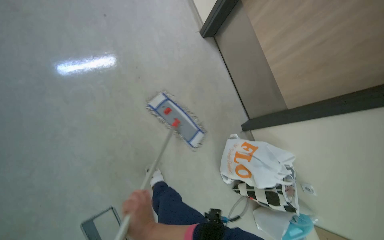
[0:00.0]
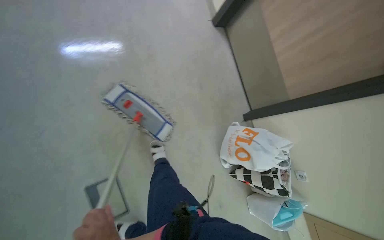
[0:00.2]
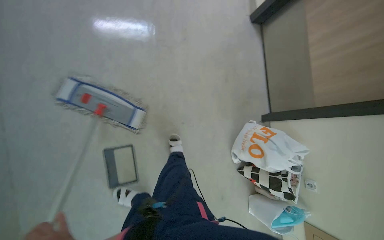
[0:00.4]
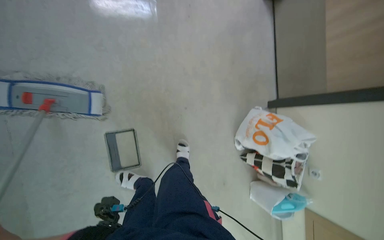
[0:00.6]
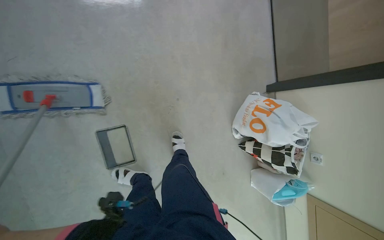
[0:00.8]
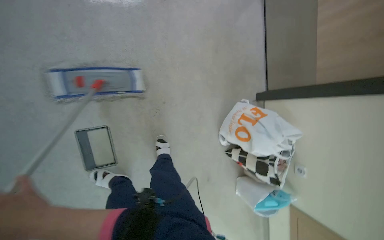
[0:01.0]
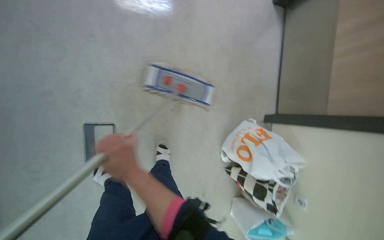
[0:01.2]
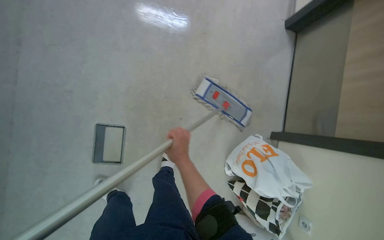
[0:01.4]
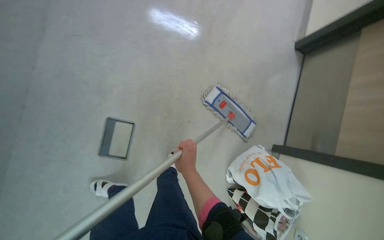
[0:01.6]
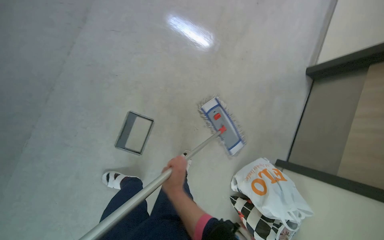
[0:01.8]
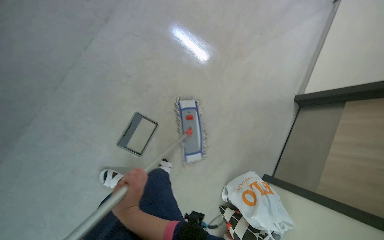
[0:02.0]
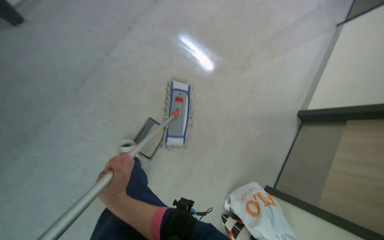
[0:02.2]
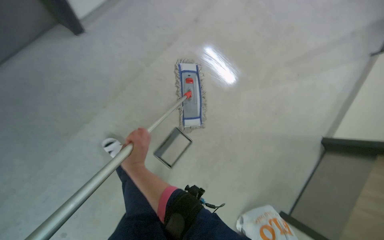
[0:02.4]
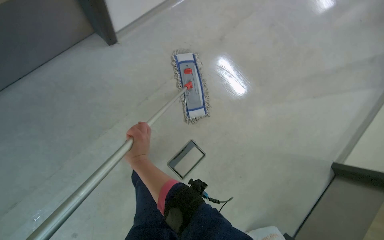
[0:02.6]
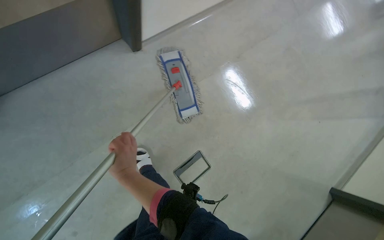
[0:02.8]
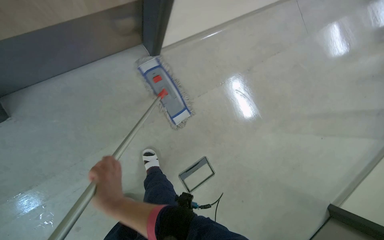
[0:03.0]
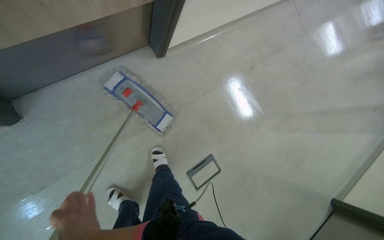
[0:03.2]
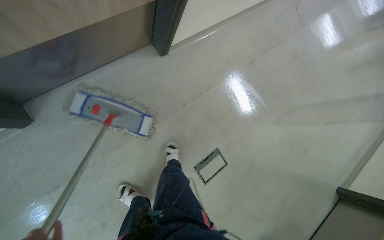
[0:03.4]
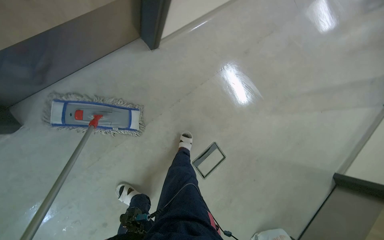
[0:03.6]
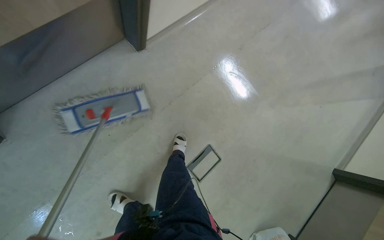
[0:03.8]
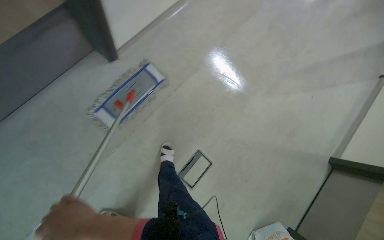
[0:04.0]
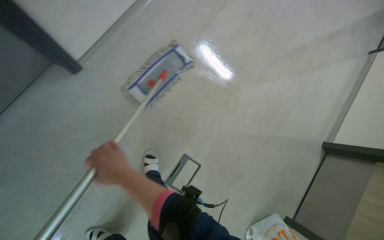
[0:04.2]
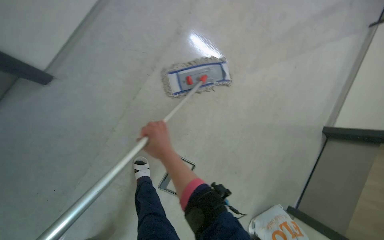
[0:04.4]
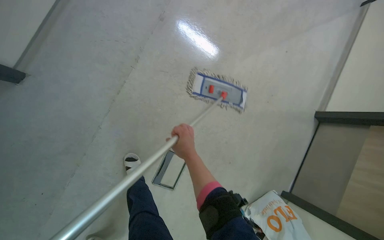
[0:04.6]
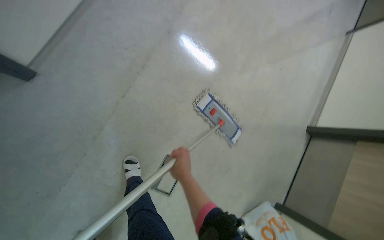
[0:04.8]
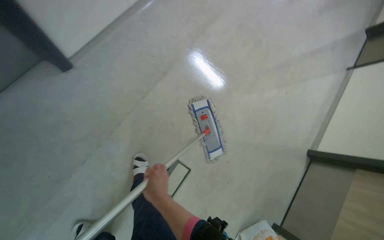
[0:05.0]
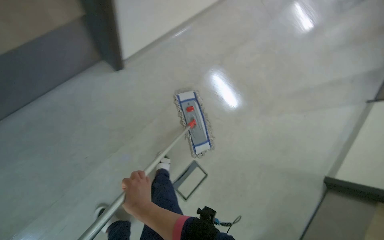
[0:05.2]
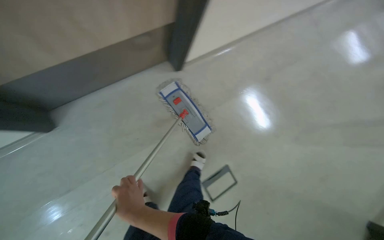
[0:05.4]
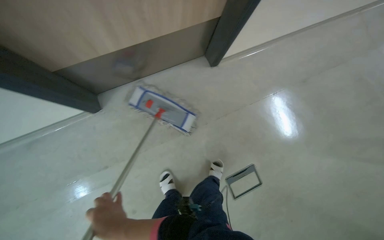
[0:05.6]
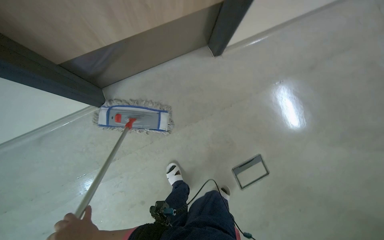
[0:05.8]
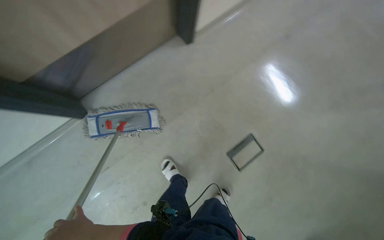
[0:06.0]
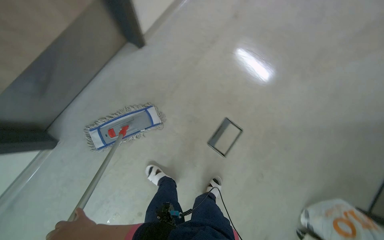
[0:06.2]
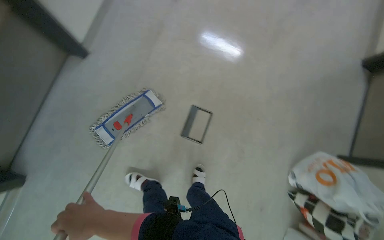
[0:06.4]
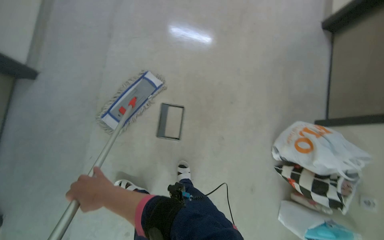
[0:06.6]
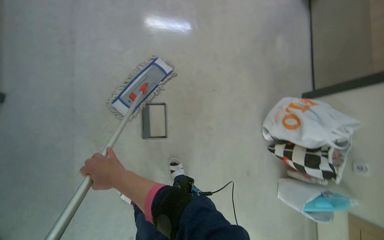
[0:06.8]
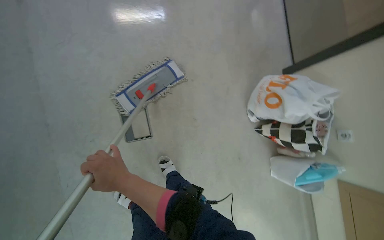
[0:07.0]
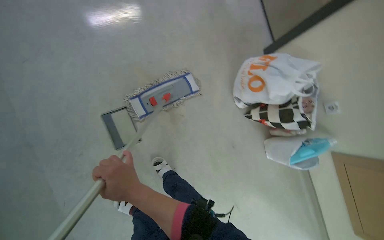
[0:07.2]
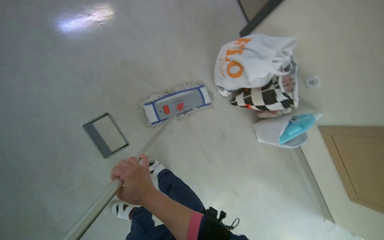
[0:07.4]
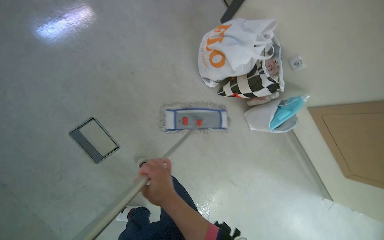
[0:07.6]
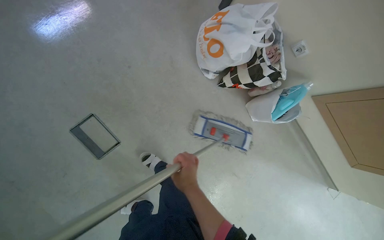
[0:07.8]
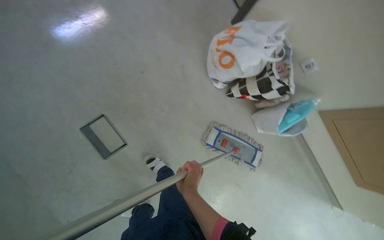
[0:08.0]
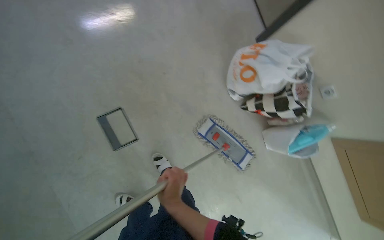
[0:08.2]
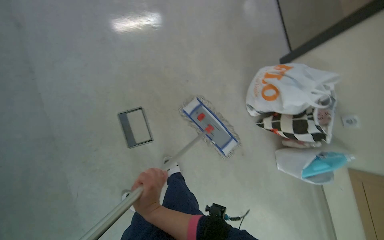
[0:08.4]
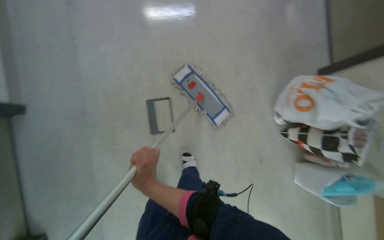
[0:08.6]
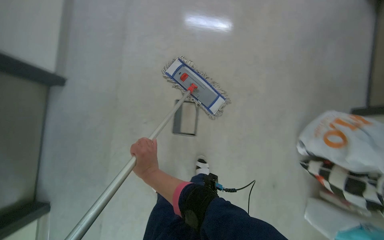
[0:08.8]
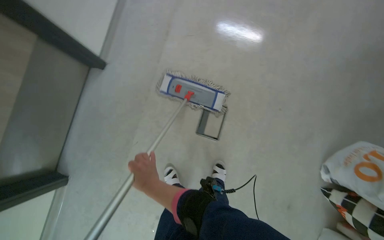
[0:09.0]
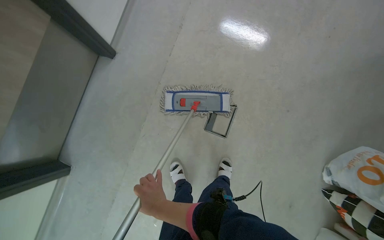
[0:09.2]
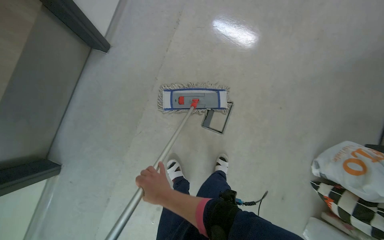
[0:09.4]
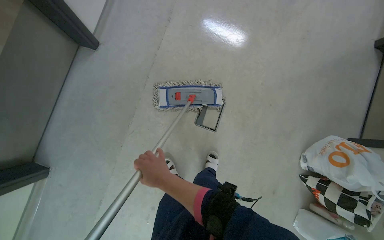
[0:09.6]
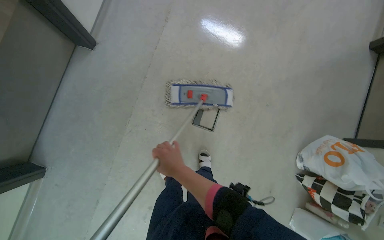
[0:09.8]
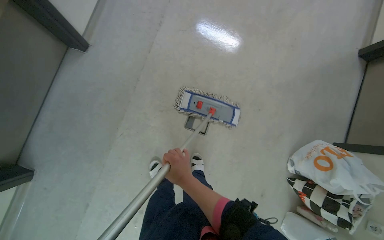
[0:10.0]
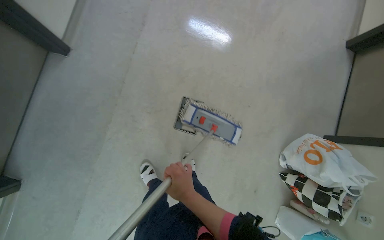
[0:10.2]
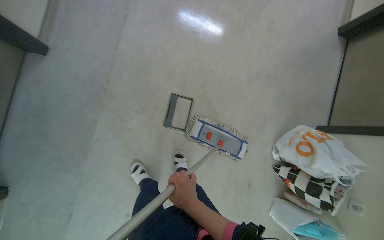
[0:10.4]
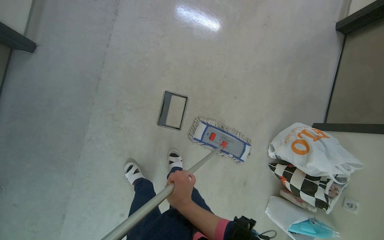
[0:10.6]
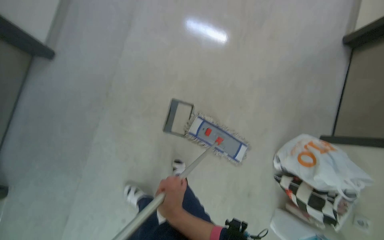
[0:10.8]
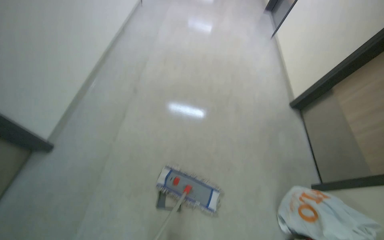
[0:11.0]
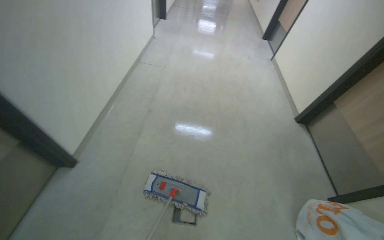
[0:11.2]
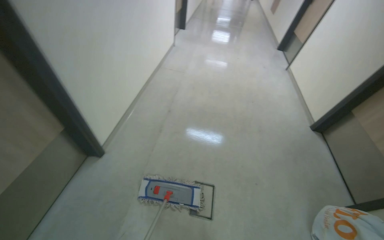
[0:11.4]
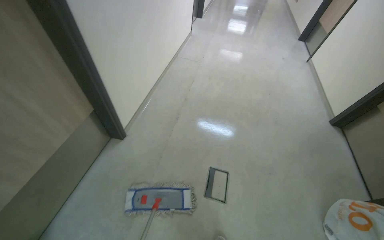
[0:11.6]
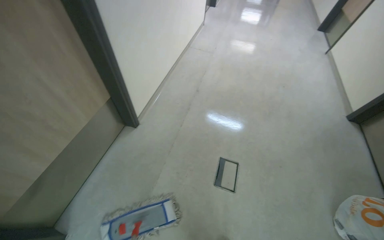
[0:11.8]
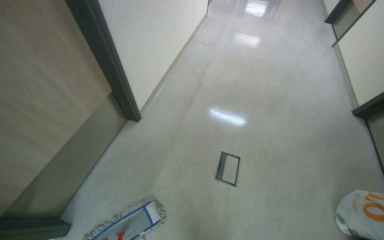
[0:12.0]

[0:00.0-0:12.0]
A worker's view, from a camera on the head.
Job: mopping floor.
The whole recording: Mopping floor. The worker mops the floor in the hallway.
0:00.0 to 0:01.6: The scene turns some 35 degrees clockwise in the picture.
0:01.6 to 0:03.0: The camera is carried approximately 60 cm. The wearer looks roughly 15 degrees further upward. Everything in view rotates roughly 30 degrees clockwise.
0:03.0 to 0:04.4: The head travels approximately 50 cm. The view tilts about 10 degrees downward. The scene rotates counterclockwise by about 35 degrees.
0:04.4 to 0:06.0: The view tilts some 15 degrees upward.
0:07.6 to 0:09.0: The head travels approximately 40 cm. The head turns to the left by some 55 degrees.
0:09.0 to 0:10.4: The right hand heads to the right and down the picture, covering about 15 cm.

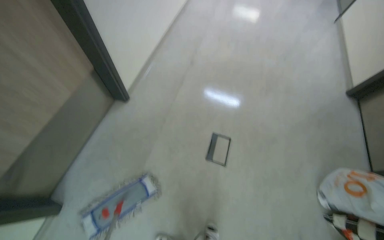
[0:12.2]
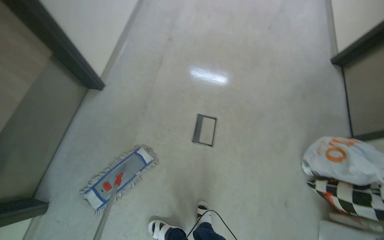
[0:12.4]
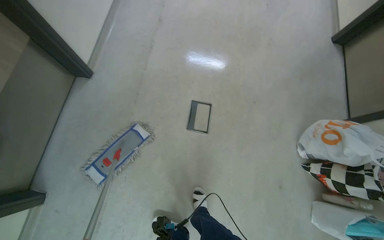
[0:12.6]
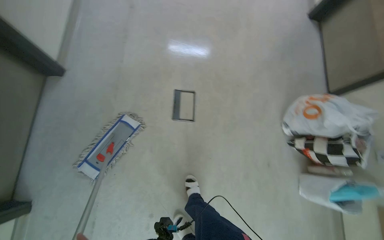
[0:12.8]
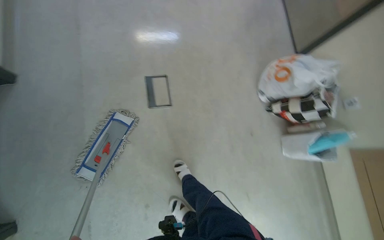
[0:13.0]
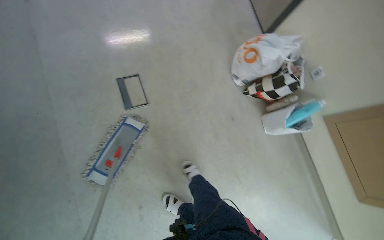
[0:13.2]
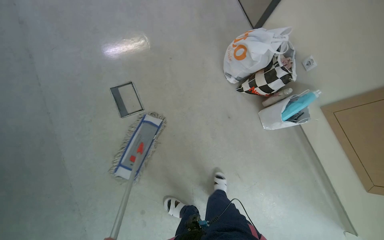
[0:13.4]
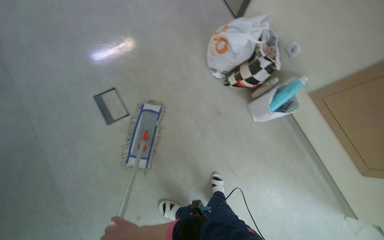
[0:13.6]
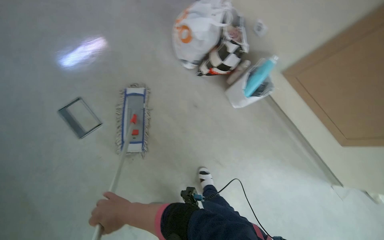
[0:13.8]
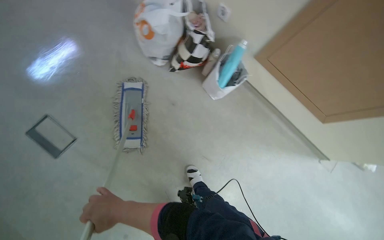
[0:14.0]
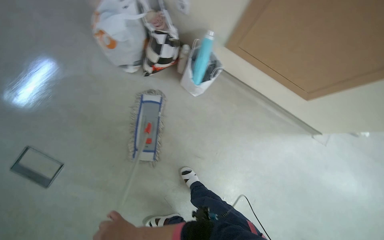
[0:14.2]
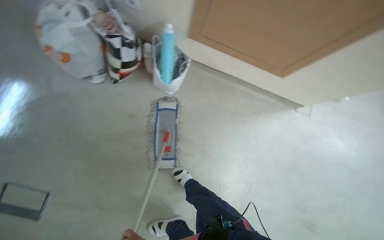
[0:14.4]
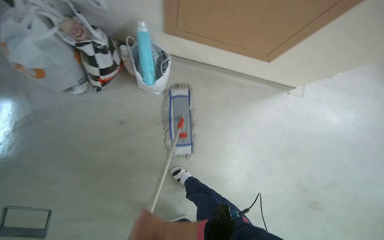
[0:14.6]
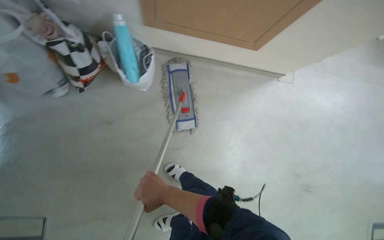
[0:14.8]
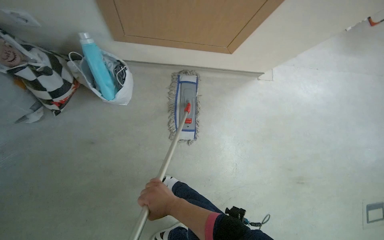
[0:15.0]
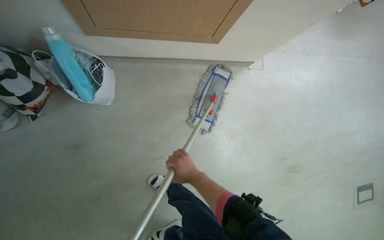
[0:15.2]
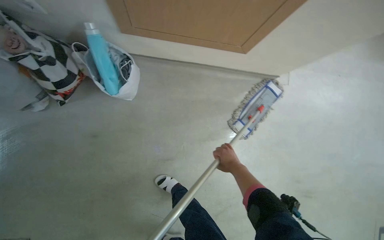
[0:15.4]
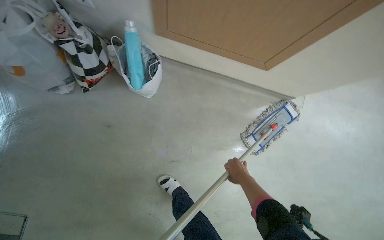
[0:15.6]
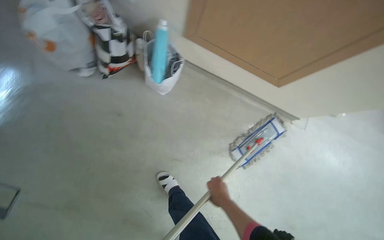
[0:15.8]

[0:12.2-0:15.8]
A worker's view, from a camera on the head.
Job: mopping floor.
The whole recording: Mopping floor. The worker mops the floor in the hallway.
0:12.2 to 0:14.0: The head travels approximately 80 cm. The head rotates some 65 degrees to the right. The wearer looks approximately 30 degrees further downward.

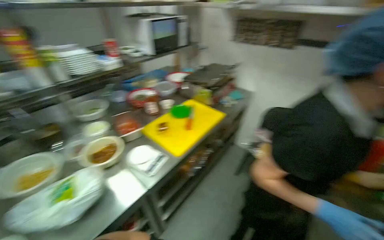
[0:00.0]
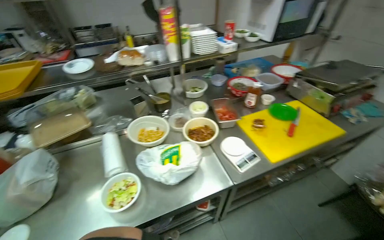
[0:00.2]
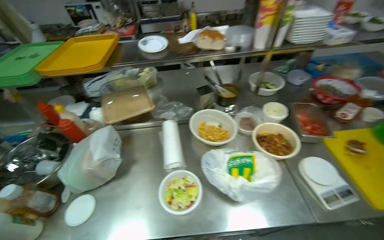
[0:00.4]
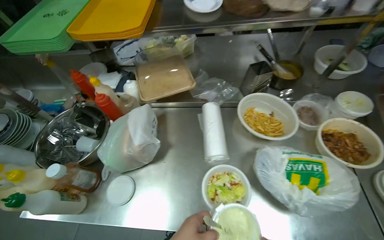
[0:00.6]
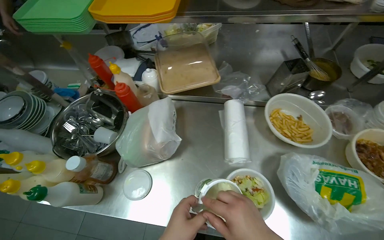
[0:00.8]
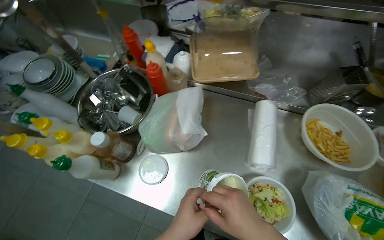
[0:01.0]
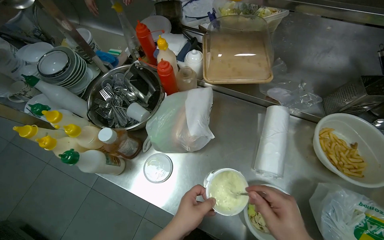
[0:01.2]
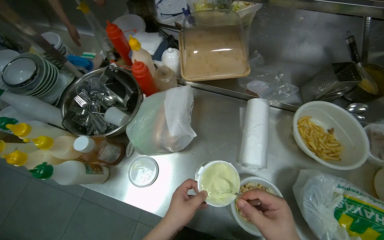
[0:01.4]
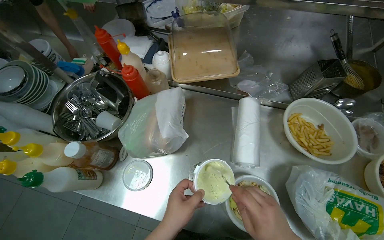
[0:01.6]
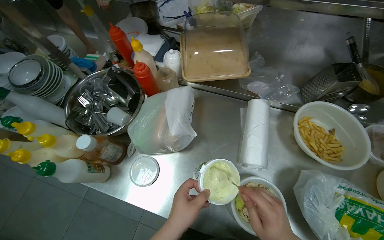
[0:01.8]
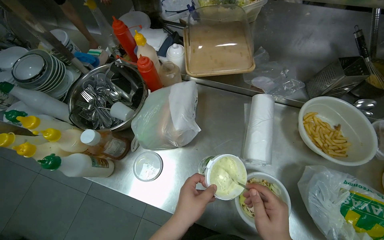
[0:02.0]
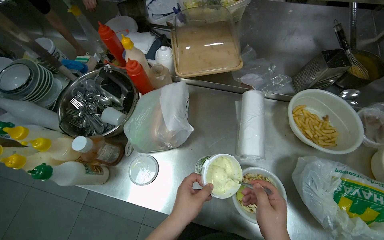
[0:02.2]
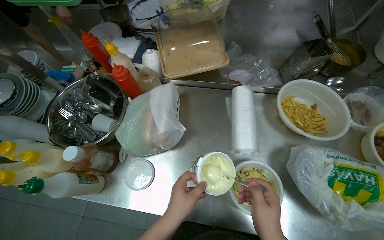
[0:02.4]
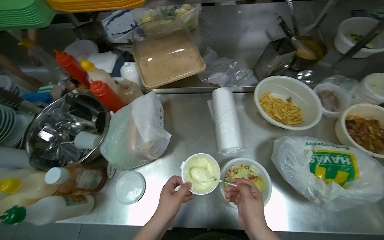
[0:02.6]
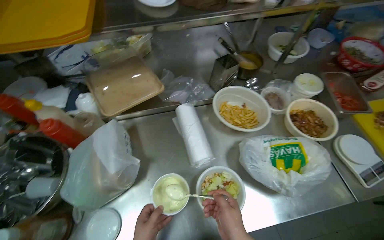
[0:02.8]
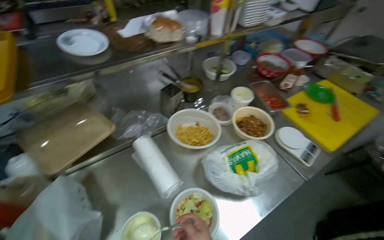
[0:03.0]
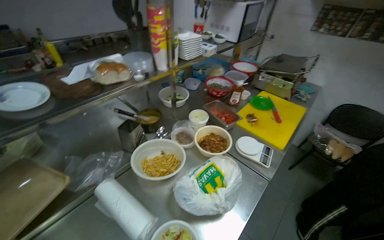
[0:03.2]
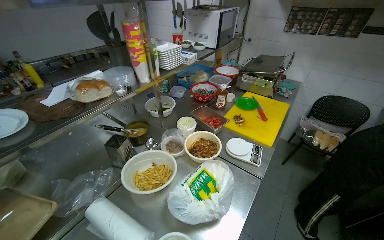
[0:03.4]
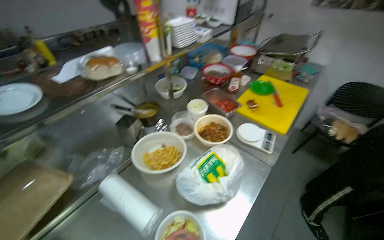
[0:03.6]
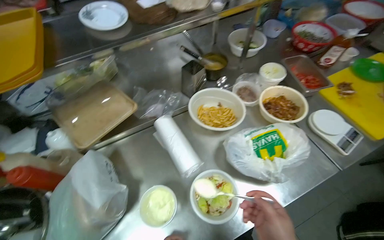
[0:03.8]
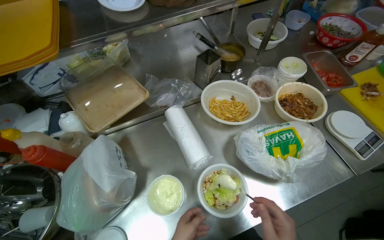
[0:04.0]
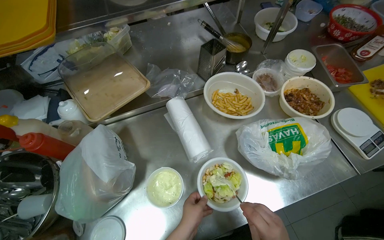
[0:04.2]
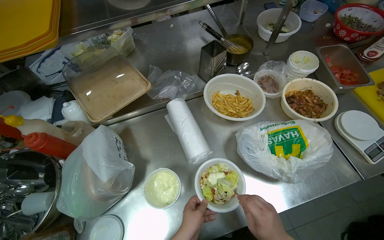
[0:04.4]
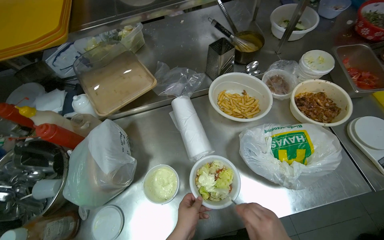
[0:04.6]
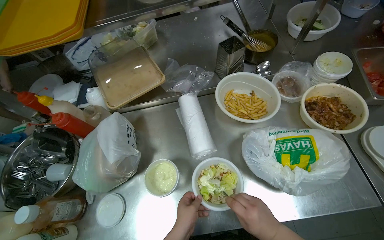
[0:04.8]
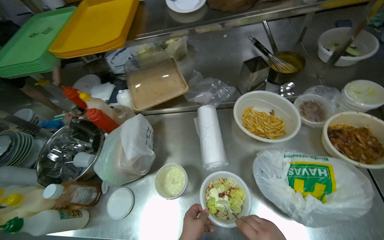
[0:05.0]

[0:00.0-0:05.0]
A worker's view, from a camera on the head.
Job: preparing food.
The whole recording: Preparing salad in bowl. The worker mixes salad, adds sauce, and transfers it to a plate on a scale.
0:00.0 to 0:01.6: The head travels roughly 90 cm. The head rotates about 65 degrees to the left. The camera pitches downward, by some 30 degrees.
0:01.6 to 0:03.4: The wearer's head swings some 70 degrees to the right. The view tips upward by about 30 degrees.
0:03.4 to 0:05.0: The head turns to the left by some 55 degrees. The view tips downward by about 25 degrees.
